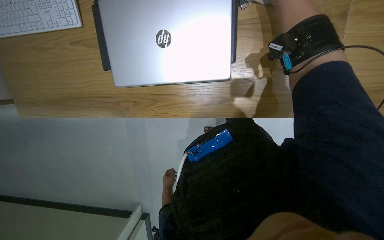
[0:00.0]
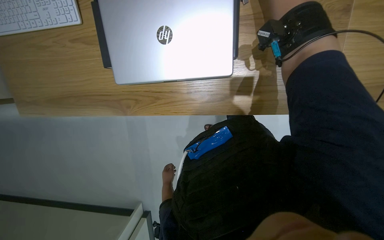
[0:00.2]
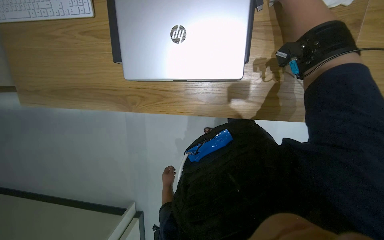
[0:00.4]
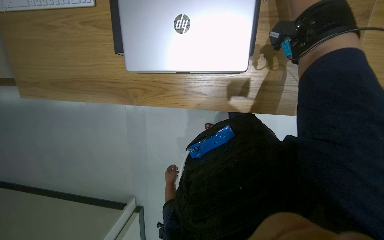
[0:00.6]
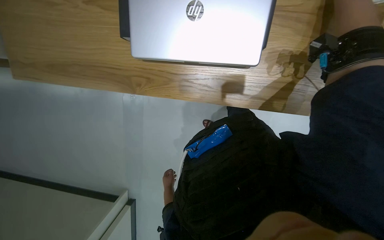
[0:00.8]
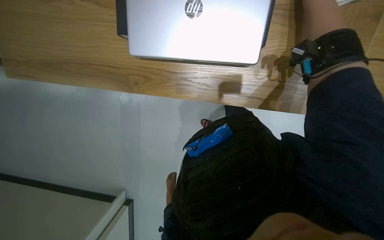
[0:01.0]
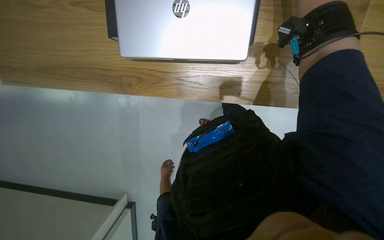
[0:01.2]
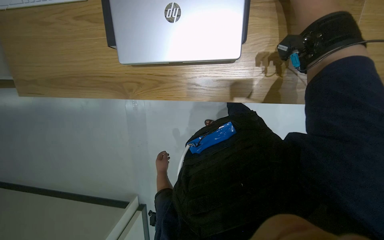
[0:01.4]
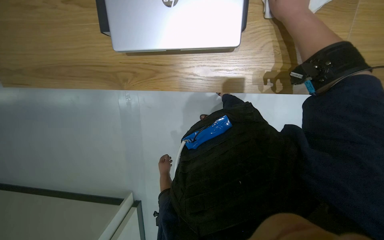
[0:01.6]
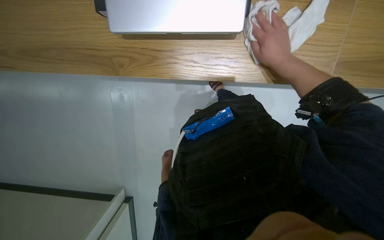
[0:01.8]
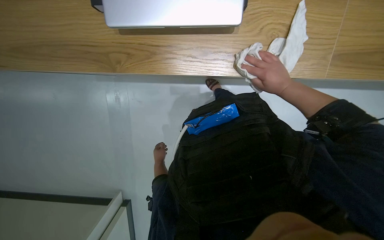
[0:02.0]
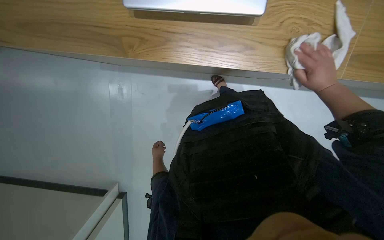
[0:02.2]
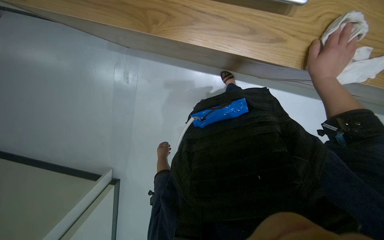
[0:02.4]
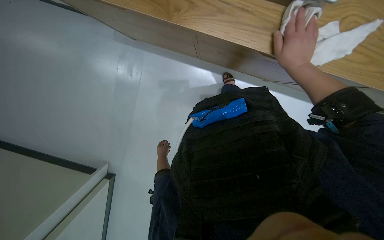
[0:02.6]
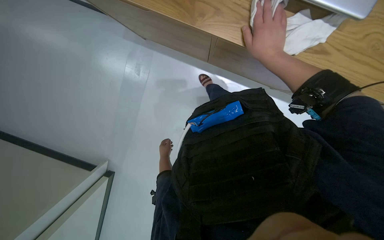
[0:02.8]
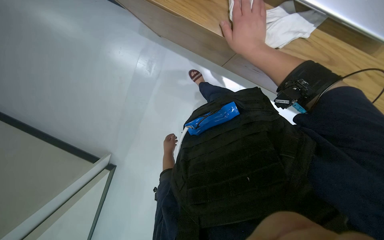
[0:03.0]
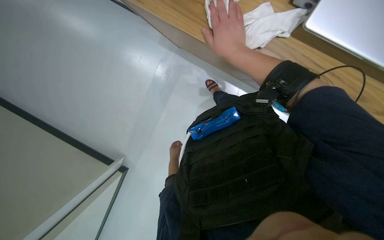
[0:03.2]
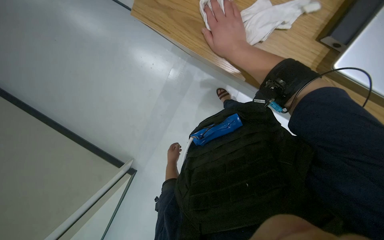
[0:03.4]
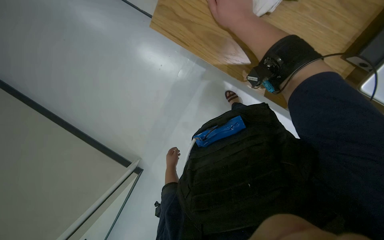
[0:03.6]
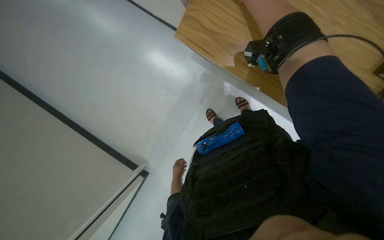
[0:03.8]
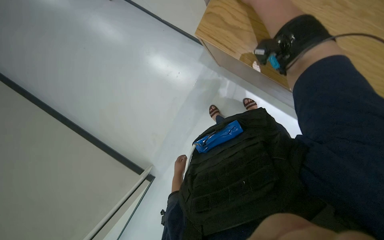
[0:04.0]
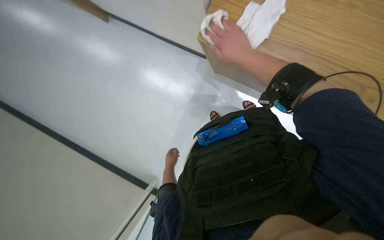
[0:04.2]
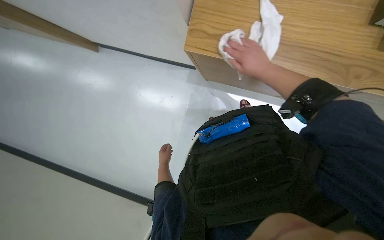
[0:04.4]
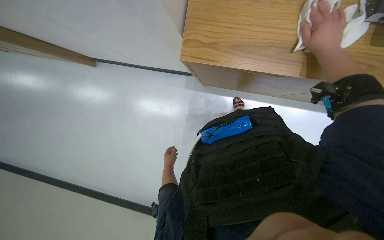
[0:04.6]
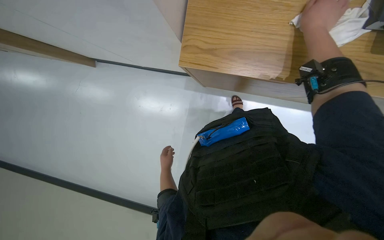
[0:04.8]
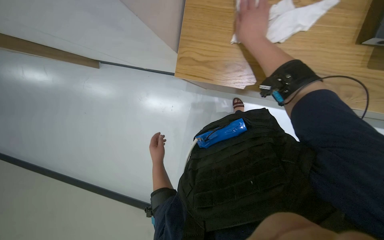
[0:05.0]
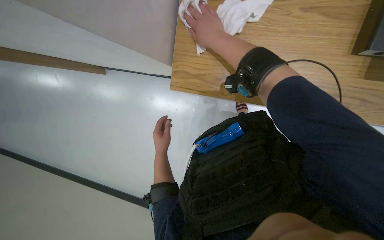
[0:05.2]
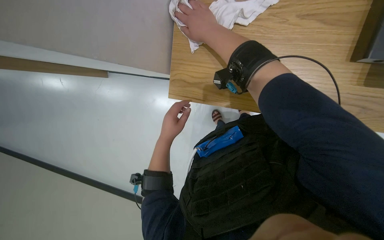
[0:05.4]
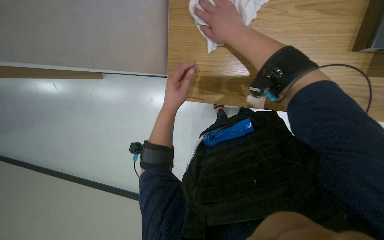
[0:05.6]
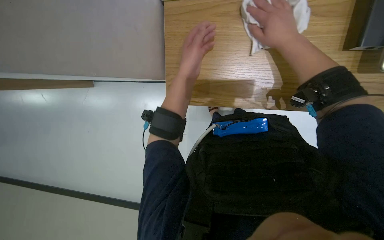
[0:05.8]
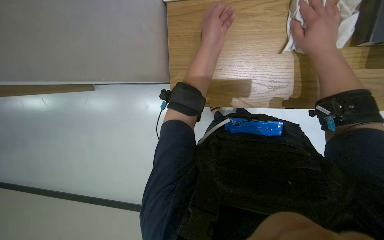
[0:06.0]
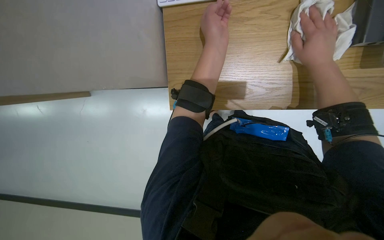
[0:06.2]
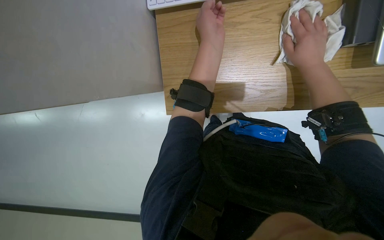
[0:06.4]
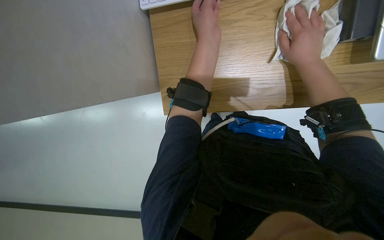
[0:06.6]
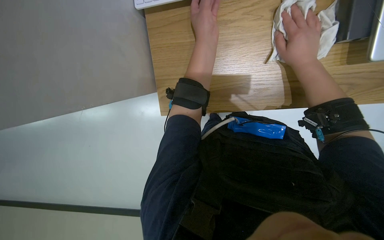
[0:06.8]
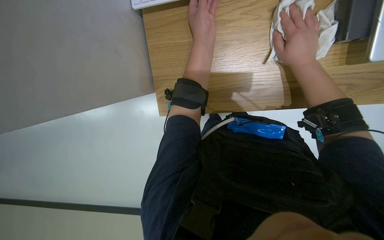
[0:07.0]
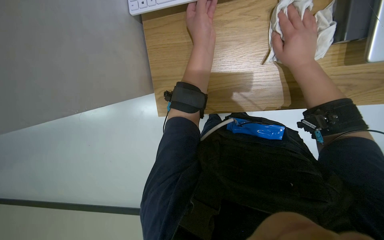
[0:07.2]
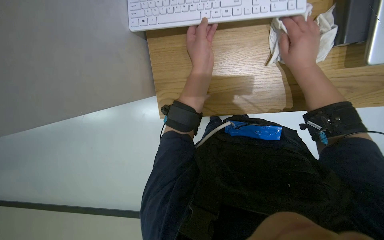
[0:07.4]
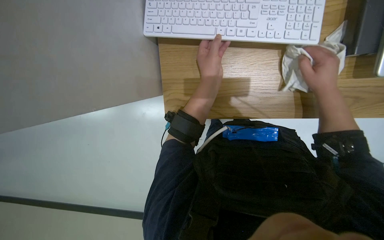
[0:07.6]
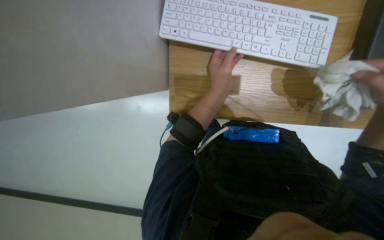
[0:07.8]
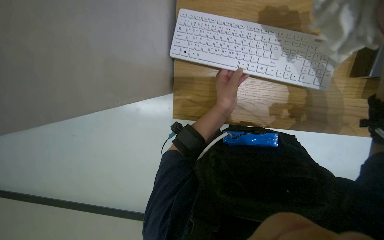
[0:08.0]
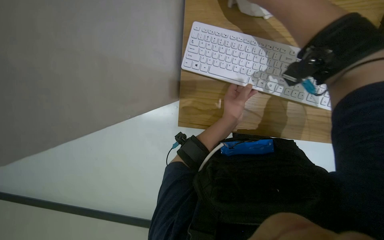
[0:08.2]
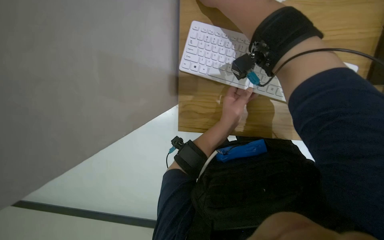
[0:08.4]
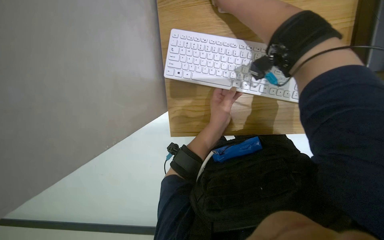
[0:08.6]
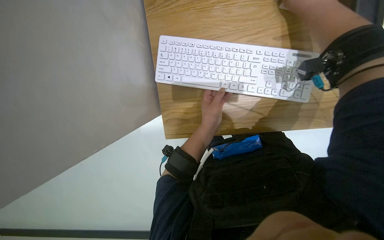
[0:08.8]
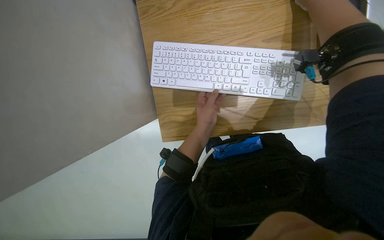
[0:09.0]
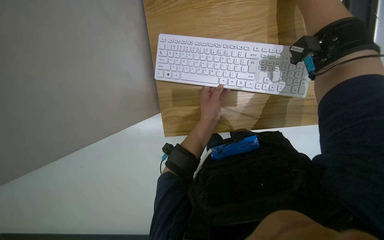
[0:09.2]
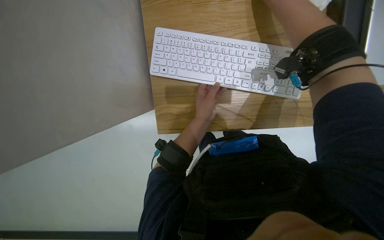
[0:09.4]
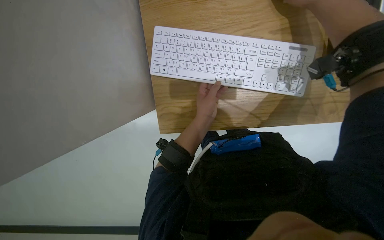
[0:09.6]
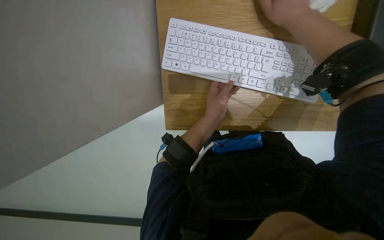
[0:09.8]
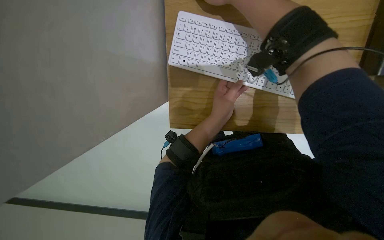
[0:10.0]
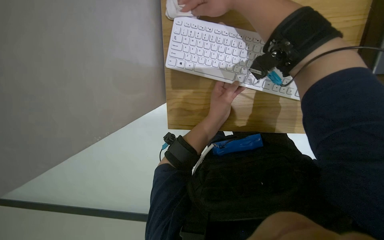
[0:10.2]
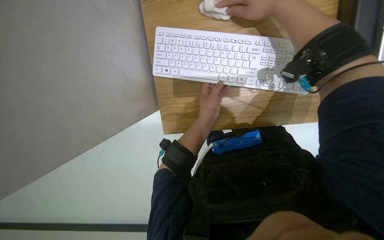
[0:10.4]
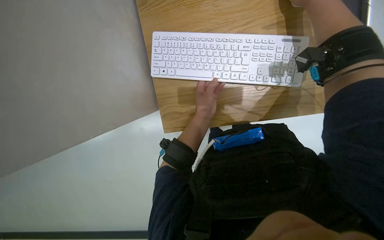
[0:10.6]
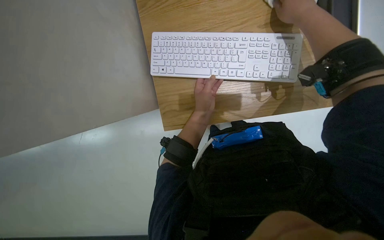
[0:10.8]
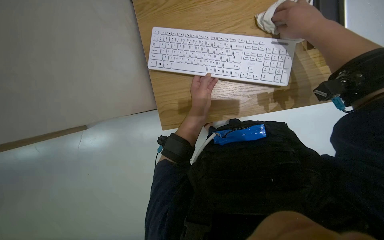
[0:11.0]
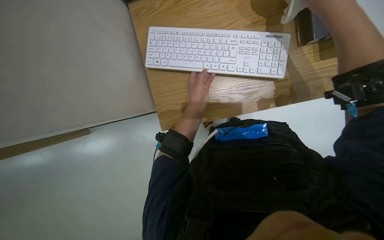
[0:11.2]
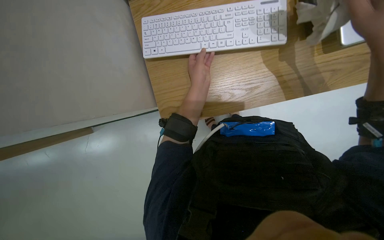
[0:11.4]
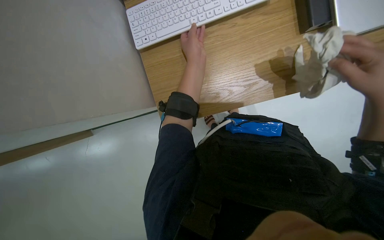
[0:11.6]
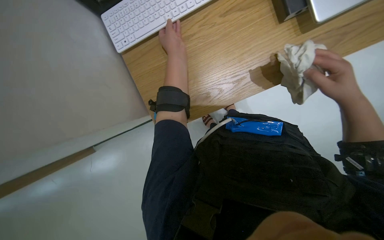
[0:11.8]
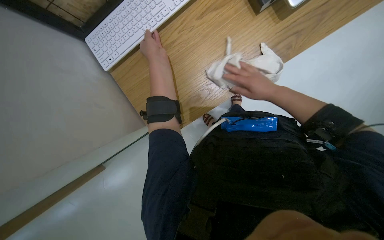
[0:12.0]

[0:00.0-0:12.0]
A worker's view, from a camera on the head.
Job: wiping surfaces.
The whole recording: Wiping wooden table. The worker wipes a wooden table surface with a white cloth.
0:01.6 to 0:03.0: The left hand moves nearer and farther over some 15 cm, changing direction 2 times.
0:03.0 to 0:04.4: The hands both shift down the picture by about 10 cm. The right hand goes nearer to the camera and returns, some 10 cm each way.
0:04.4 to 0:06.0: The left hand goes about 60 cm up the picture and nearer to the camera. Meanwhile the right hand heads nearer to the camera and to the right, covering about 15 cm.
0:10.4 to 0:12.0: The left hand goes some 15 cm up the picture.

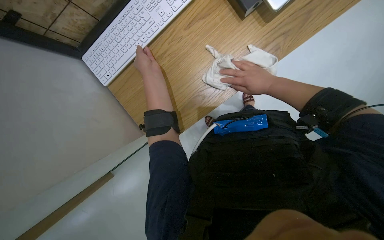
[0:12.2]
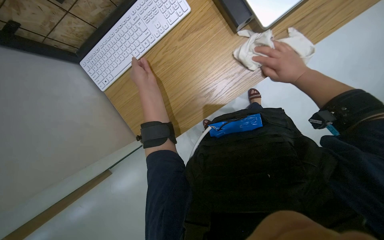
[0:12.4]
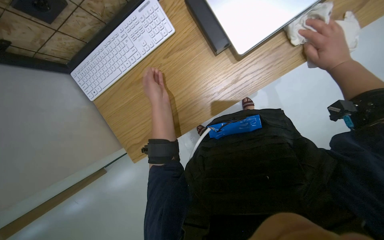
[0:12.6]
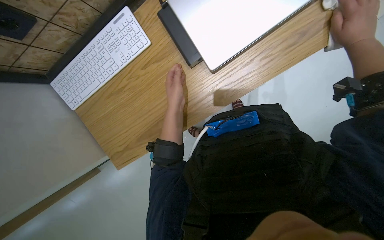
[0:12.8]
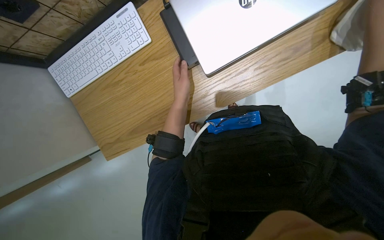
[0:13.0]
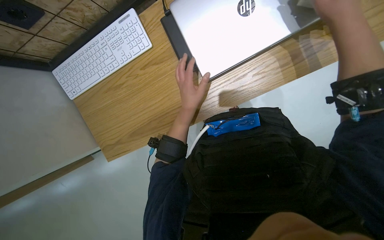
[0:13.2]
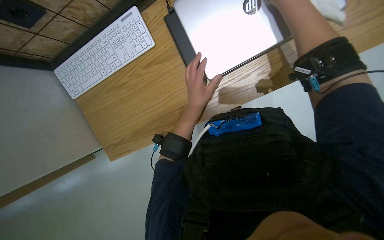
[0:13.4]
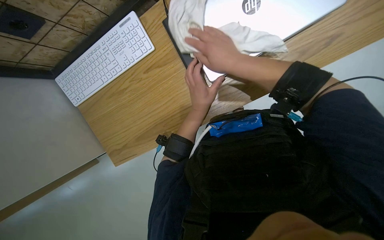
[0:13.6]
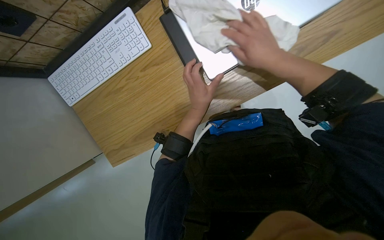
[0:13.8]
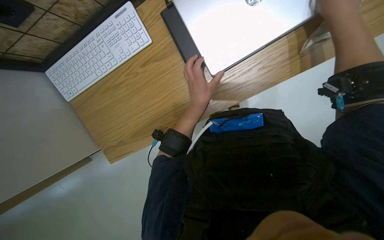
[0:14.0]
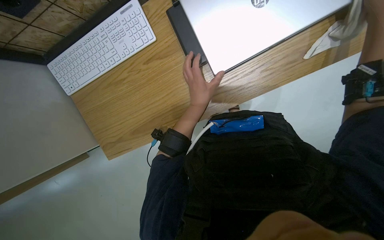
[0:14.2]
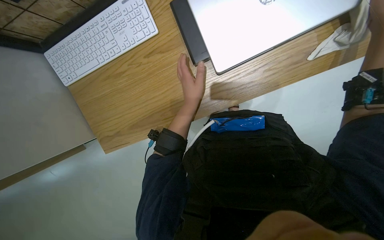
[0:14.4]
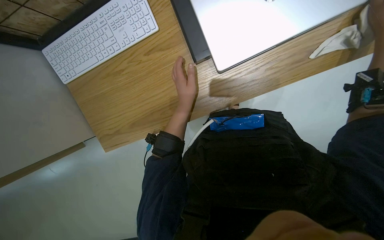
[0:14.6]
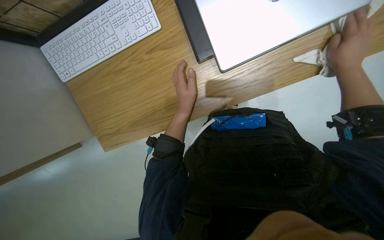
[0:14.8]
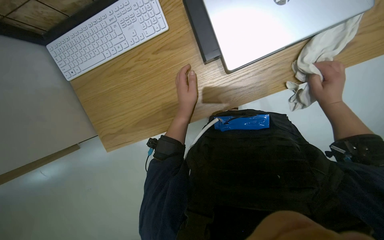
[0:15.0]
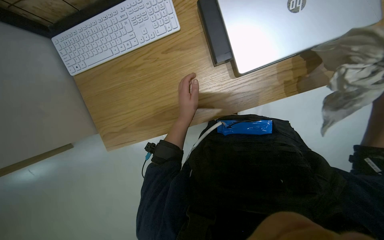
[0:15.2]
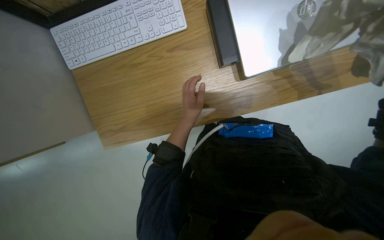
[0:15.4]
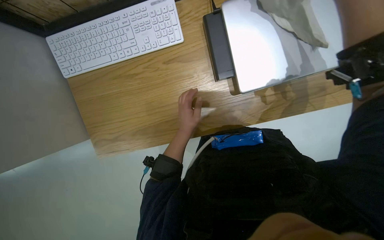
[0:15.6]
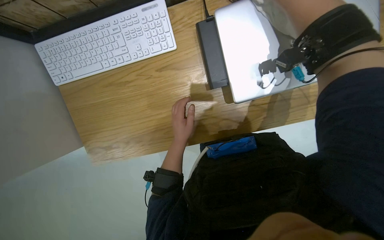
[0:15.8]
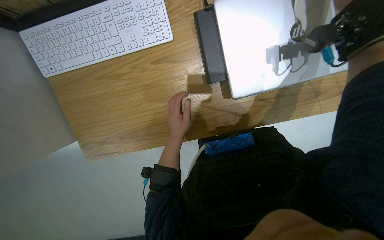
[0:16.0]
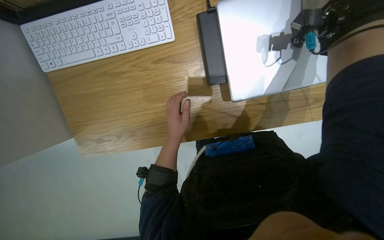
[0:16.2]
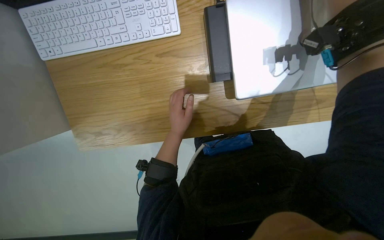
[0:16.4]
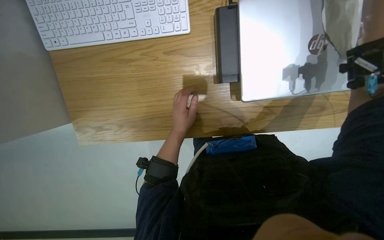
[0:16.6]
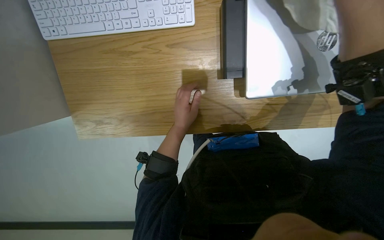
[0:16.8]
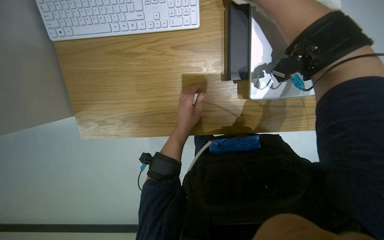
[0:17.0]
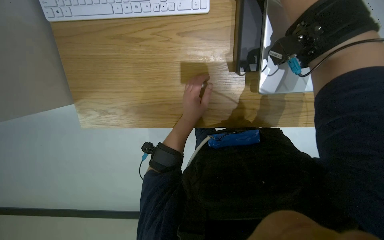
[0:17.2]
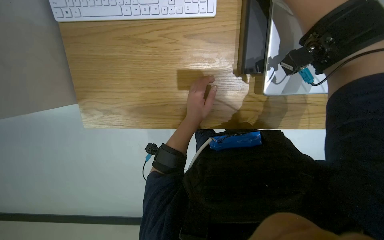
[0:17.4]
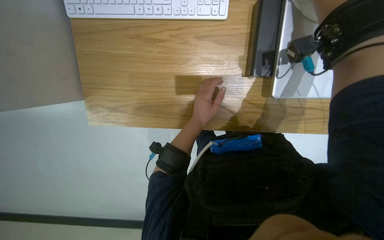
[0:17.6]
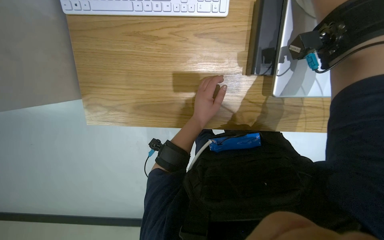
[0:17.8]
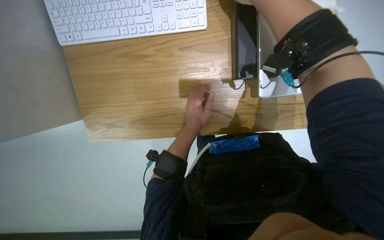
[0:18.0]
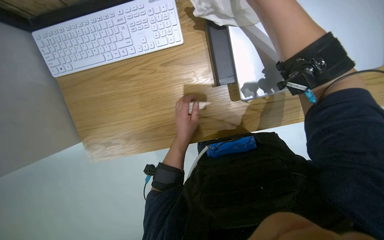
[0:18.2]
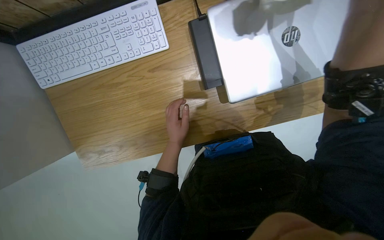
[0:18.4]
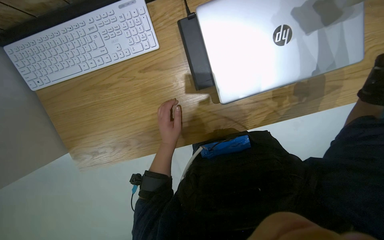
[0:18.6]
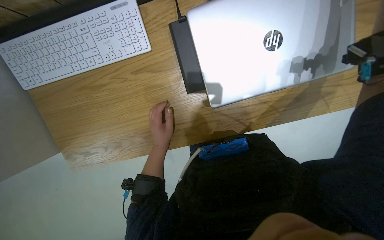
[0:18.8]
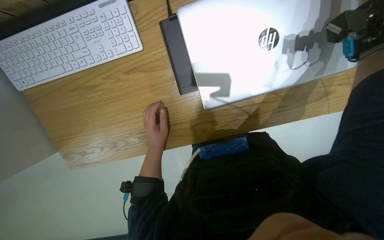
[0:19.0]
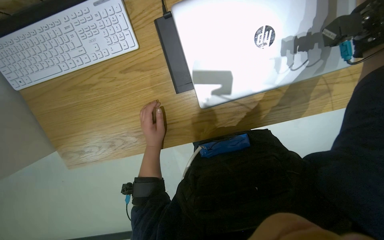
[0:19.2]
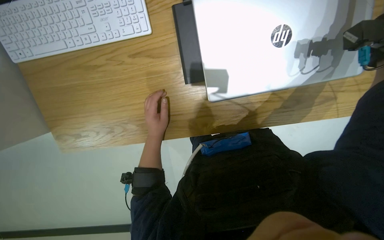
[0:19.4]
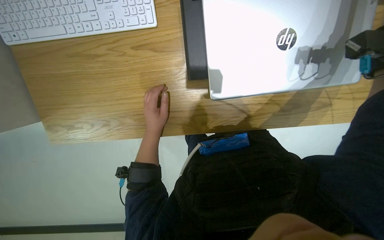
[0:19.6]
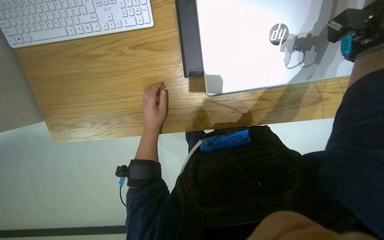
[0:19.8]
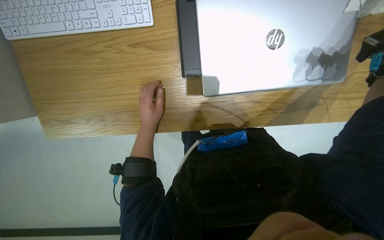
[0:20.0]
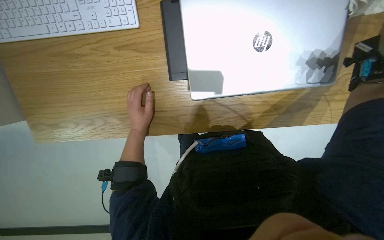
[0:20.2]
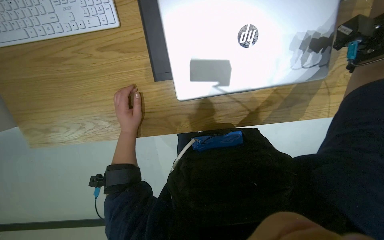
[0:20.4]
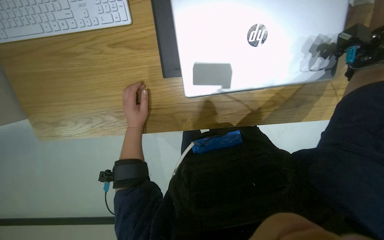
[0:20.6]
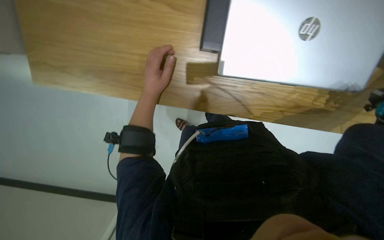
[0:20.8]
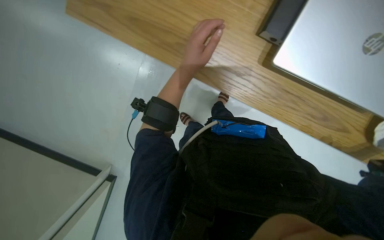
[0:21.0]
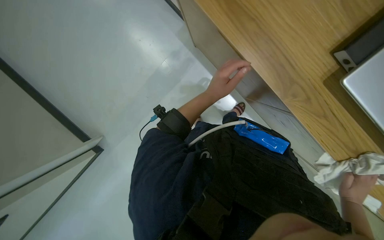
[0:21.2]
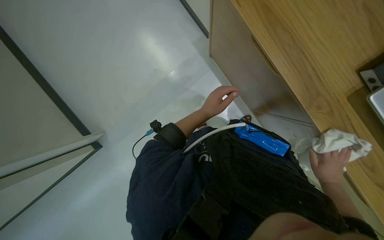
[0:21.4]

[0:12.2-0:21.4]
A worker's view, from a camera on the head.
Job: wiping surfaces.
The whole recording: Wiping wooden table. The worker wipes a wooden table surface with a white cloth.
0:12.2 to 0:13.8: The left hand is displaced to the right by some 30 cm.
0:19.8 to 0:21.4: The scene rotates clockwise by about 30 degrees.
